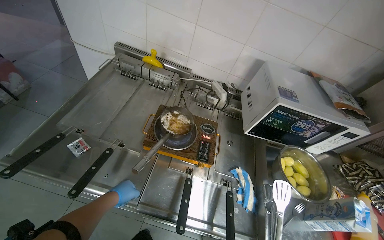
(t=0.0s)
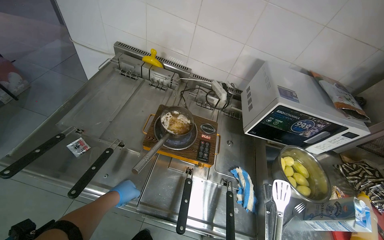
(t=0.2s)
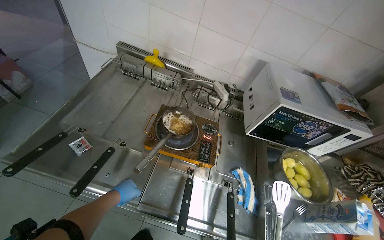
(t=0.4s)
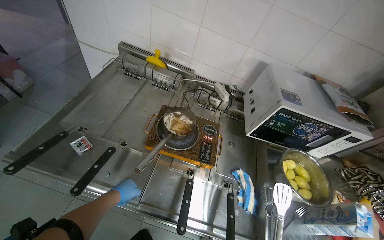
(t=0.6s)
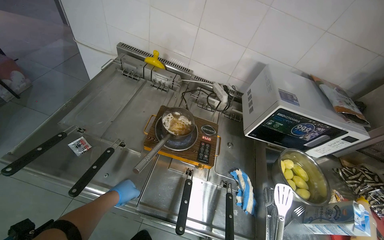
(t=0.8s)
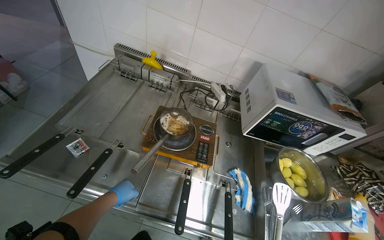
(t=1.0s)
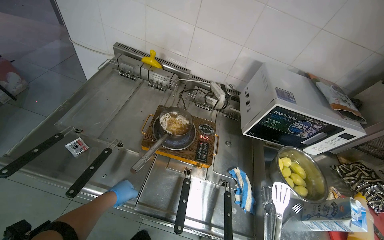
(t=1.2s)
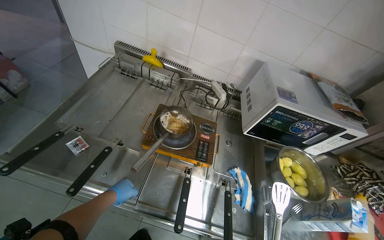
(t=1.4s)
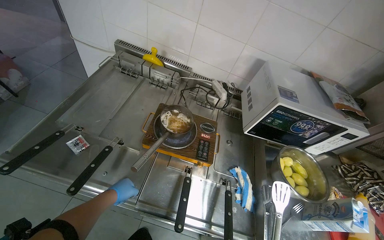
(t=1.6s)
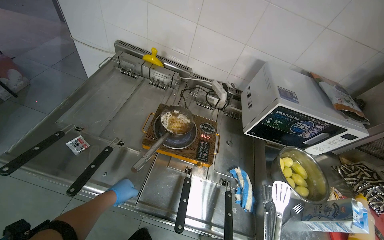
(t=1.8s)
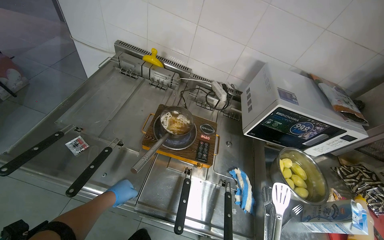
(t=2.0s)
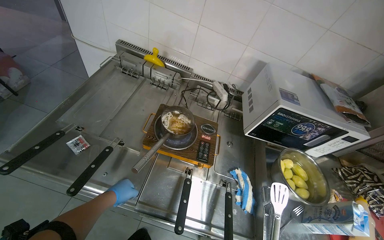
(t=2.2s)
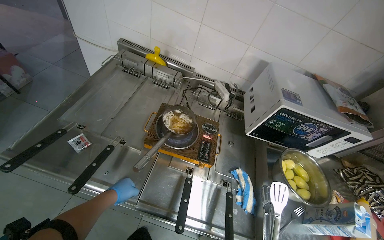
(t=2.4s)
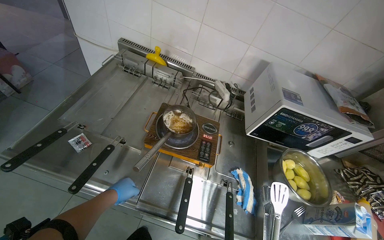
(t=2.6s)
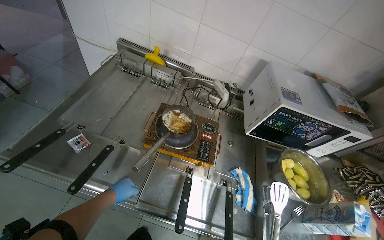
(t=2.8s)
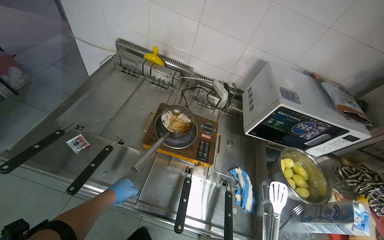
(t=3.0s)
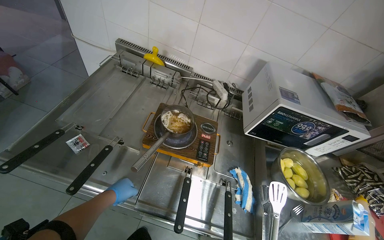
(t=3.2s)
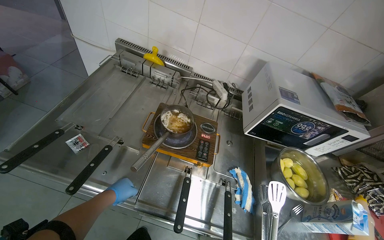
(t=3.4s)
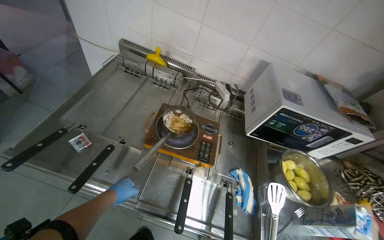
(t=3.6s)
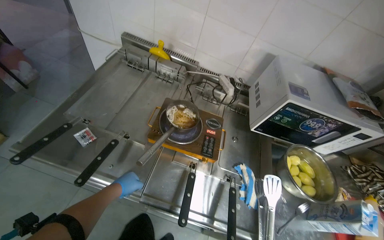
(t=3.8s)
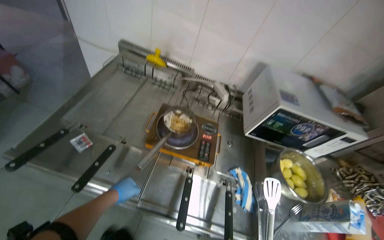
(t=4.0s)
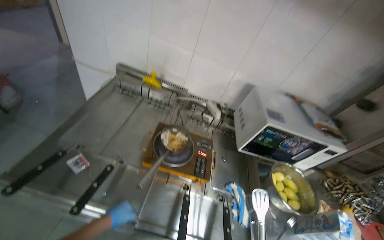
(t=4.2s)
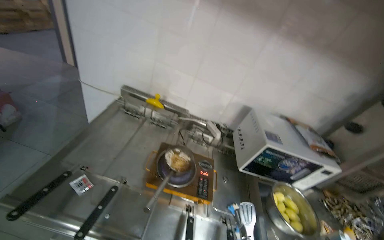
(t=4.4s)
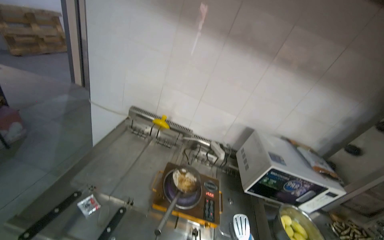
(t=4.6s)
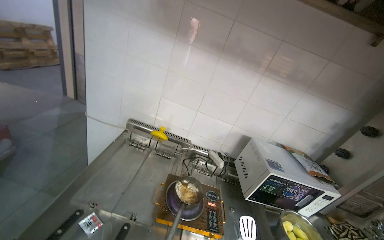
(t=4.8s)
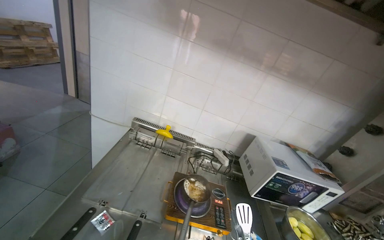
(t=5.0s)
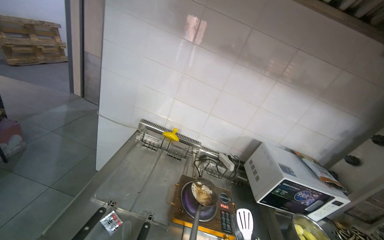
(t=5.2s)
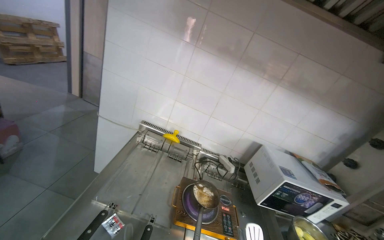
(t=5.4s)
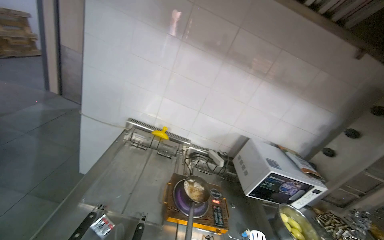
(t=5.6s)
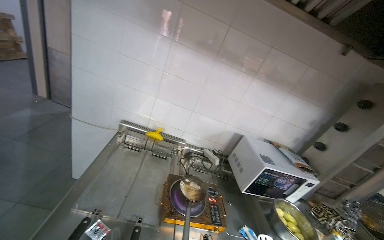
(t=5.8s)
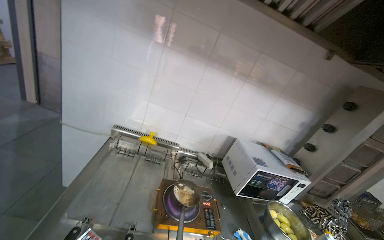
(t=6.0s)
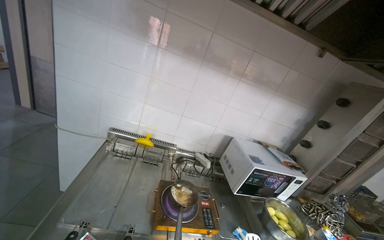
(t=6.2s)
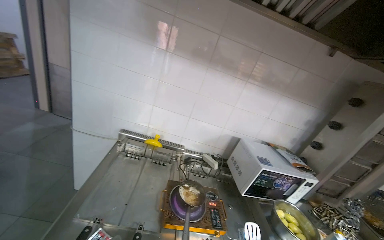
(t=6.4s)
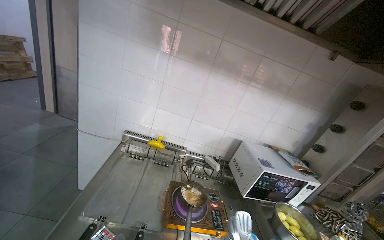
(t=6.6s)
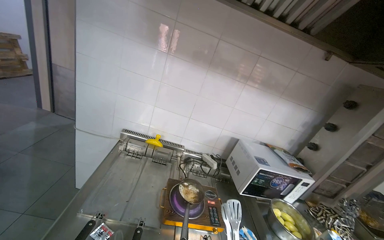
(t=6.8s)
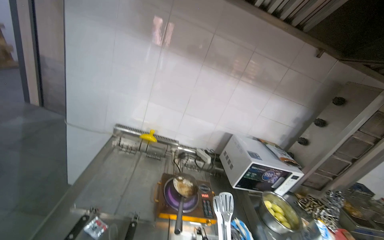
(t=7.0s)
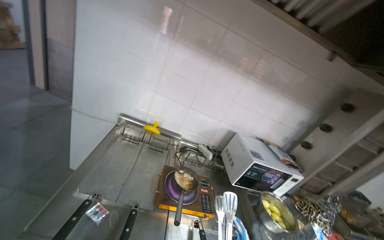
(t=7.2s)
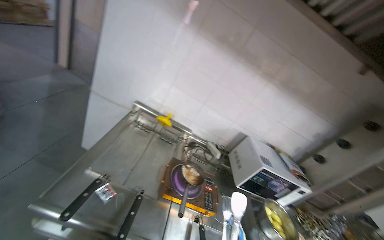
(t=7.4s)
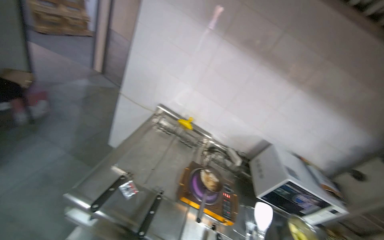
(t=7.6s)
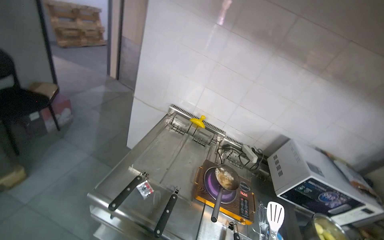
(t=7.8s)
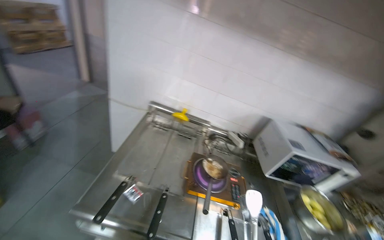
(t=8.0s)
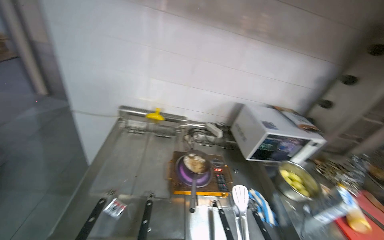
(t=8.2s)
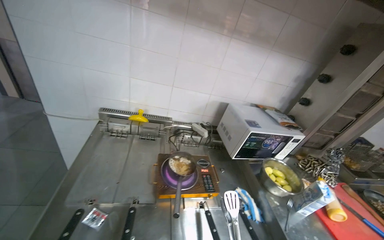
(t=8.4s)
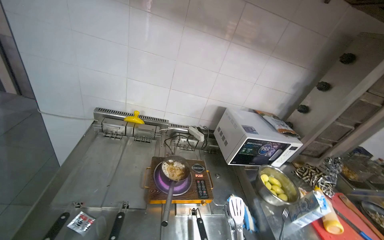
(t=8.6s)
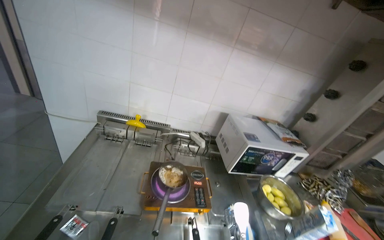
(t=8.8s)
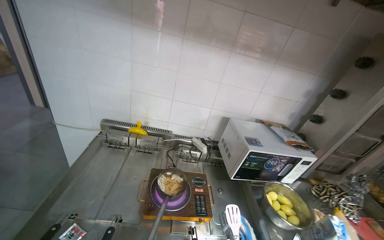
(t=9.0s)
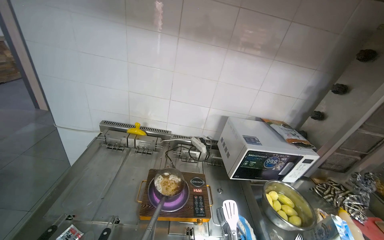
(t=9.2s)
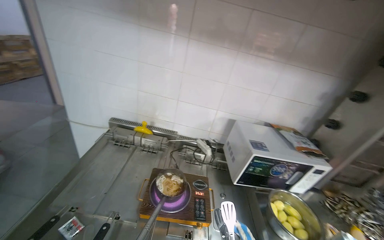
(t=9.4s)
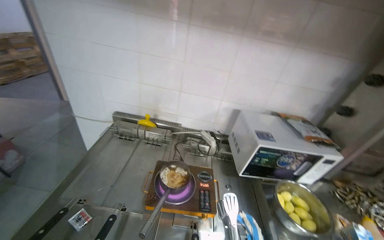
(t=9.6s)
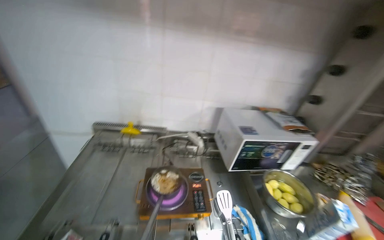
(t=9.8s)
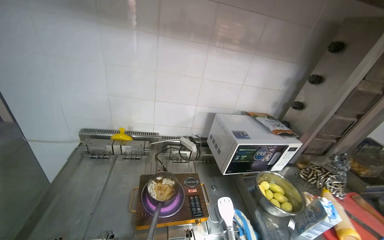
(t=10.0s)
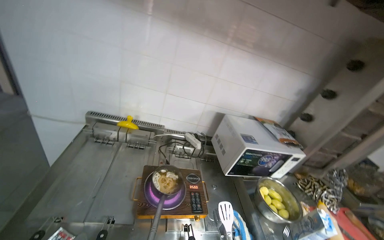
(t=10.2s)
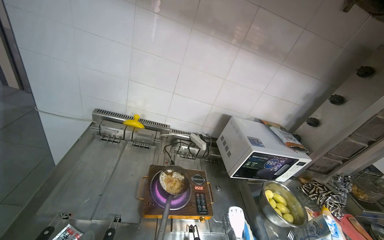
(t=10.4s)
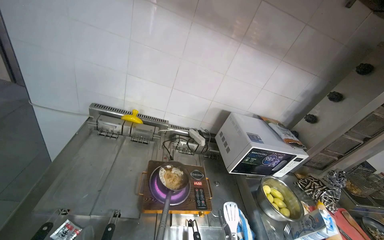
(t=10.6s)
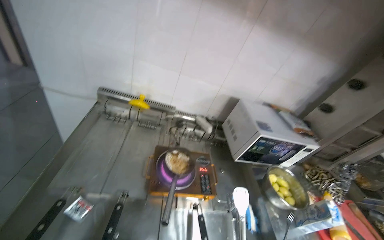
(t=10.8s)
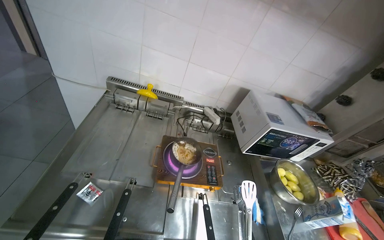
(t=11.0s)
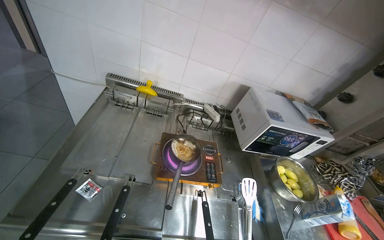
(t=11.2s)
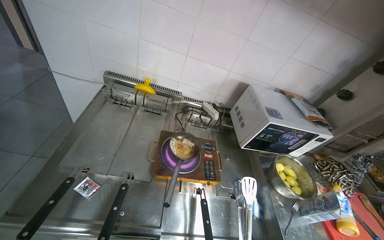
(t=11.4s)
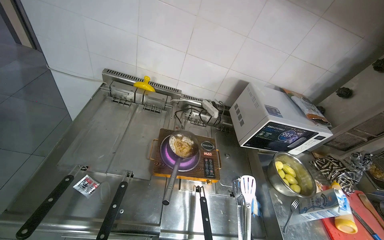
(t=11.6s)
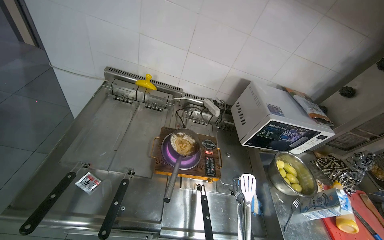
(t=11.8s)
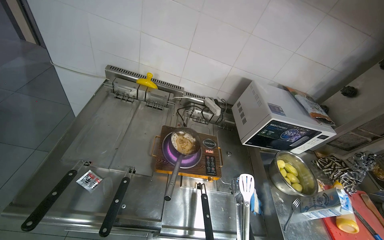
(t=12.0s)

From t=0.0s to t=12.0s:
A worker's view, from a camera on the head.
Job: preparing food.
The whole recording: Peeling carrots and performing other tasks. The worker peels the carrots and performs other tasks in between.
From t=3.0s to t=4.4s: The view tilts approximately 15 degrees upward.
From t=6.0s to t=7.6s: The wearer's head swings about 20 degrees to the left.
From t=10.4s to t=12.0s: The wearer looks roughly 10 degrees further downward.

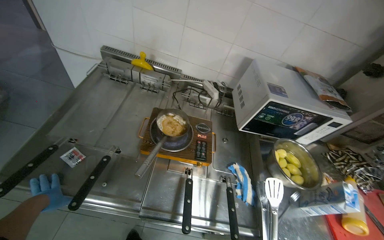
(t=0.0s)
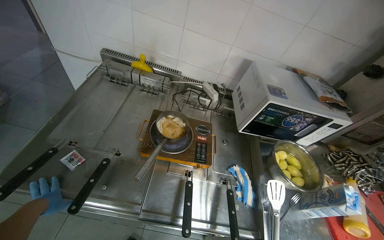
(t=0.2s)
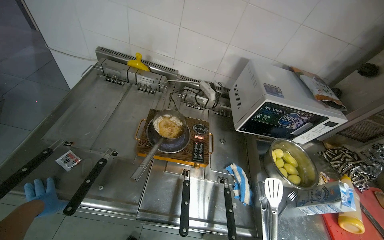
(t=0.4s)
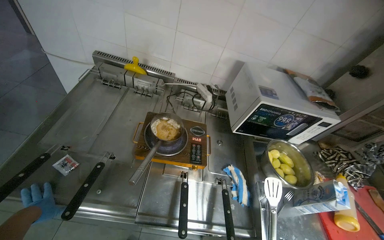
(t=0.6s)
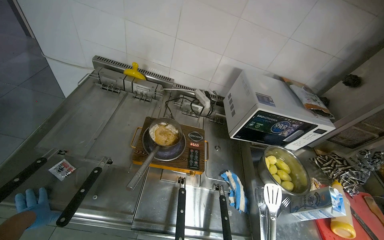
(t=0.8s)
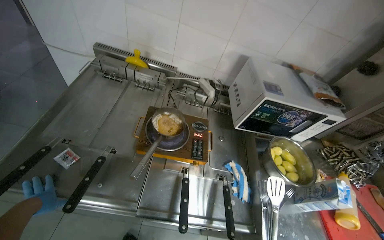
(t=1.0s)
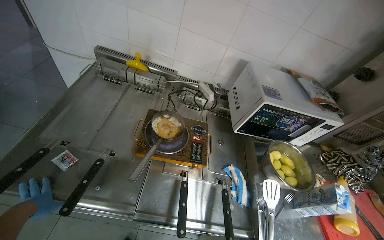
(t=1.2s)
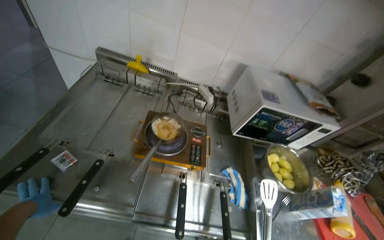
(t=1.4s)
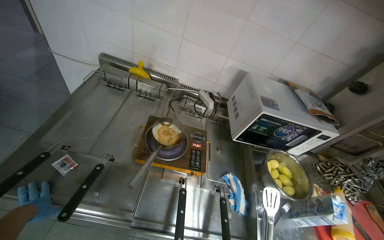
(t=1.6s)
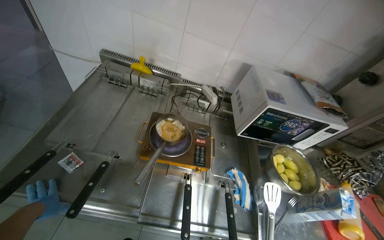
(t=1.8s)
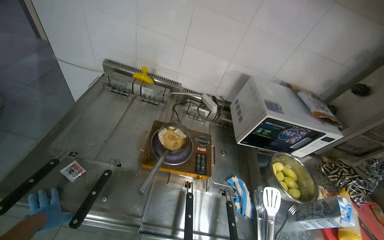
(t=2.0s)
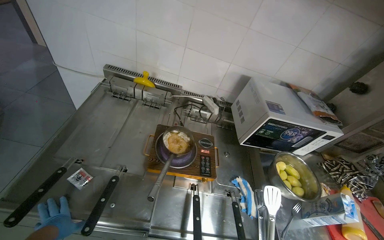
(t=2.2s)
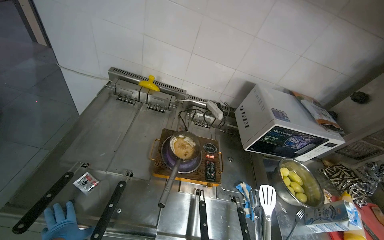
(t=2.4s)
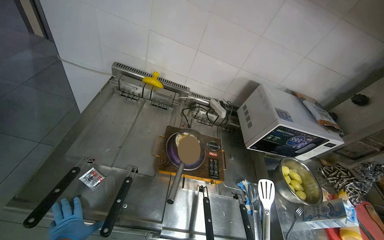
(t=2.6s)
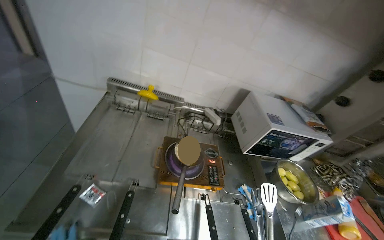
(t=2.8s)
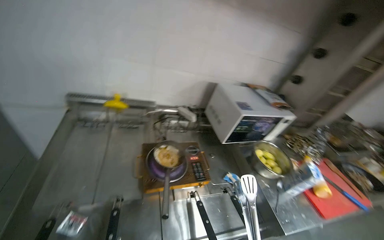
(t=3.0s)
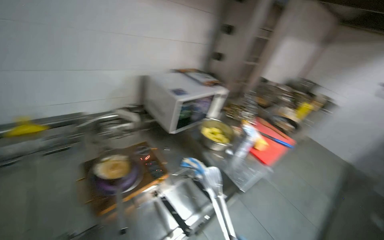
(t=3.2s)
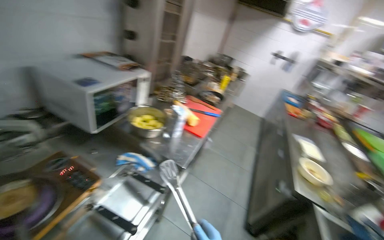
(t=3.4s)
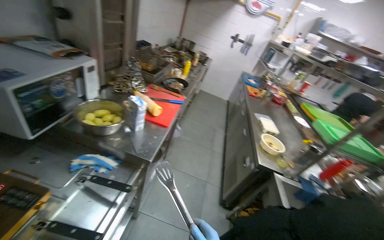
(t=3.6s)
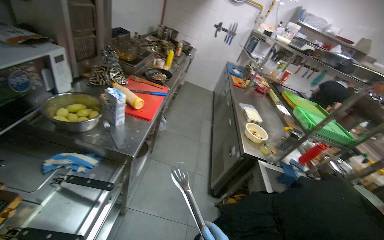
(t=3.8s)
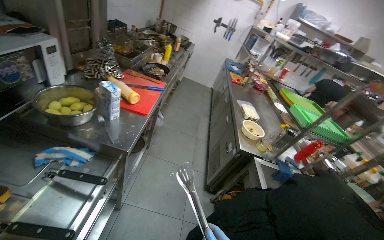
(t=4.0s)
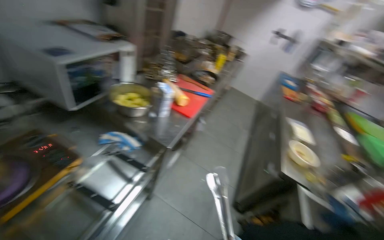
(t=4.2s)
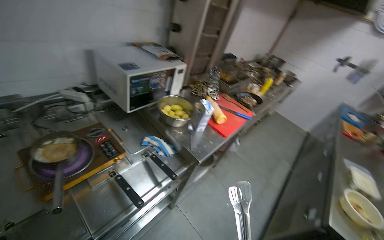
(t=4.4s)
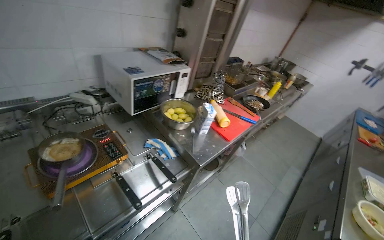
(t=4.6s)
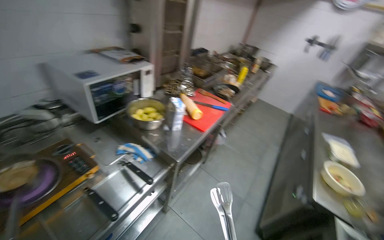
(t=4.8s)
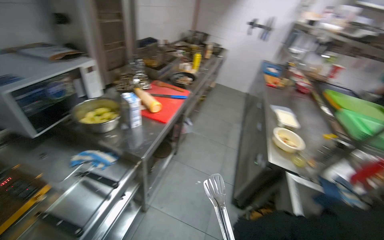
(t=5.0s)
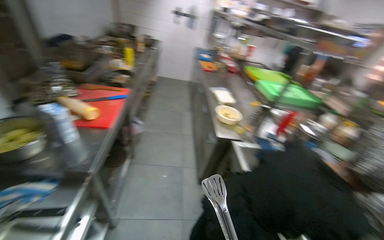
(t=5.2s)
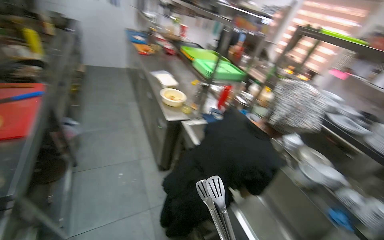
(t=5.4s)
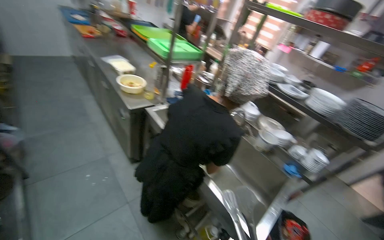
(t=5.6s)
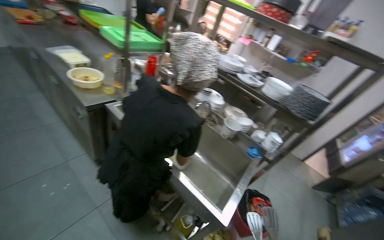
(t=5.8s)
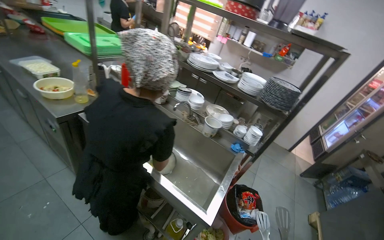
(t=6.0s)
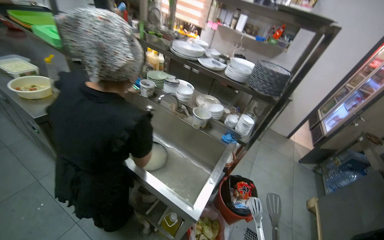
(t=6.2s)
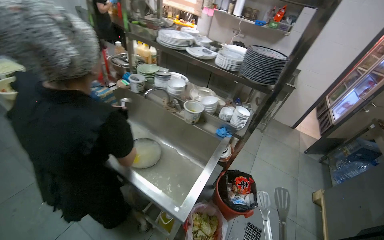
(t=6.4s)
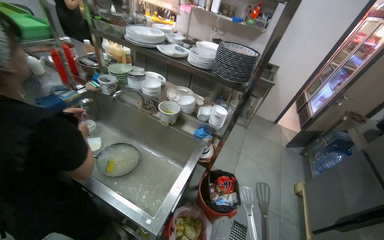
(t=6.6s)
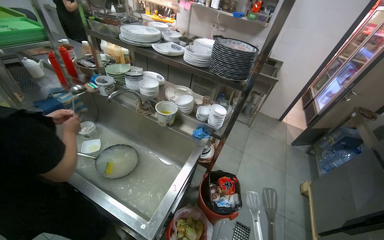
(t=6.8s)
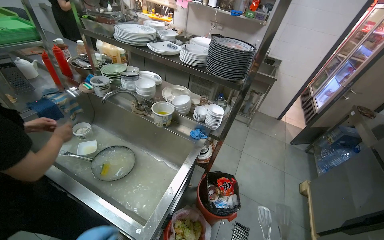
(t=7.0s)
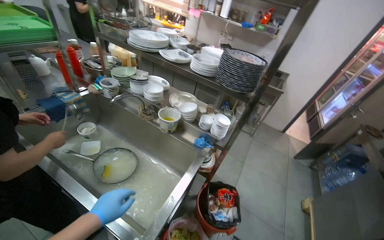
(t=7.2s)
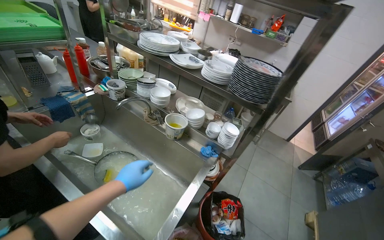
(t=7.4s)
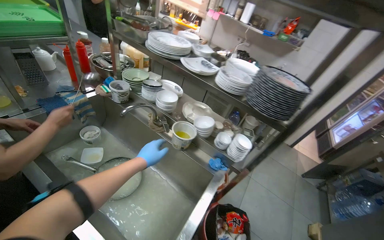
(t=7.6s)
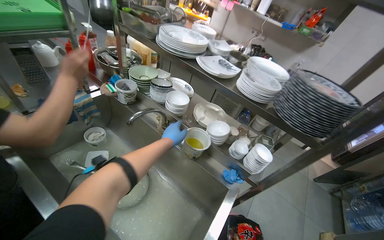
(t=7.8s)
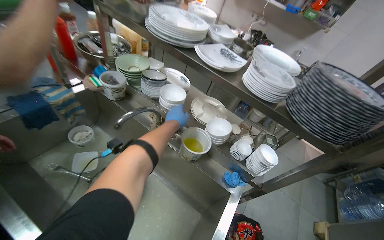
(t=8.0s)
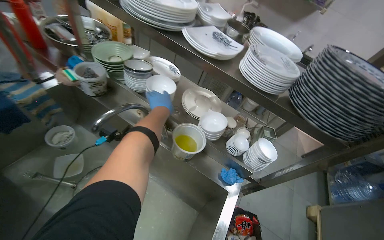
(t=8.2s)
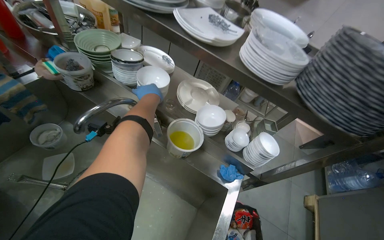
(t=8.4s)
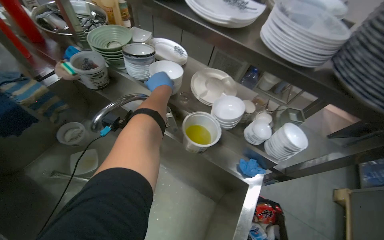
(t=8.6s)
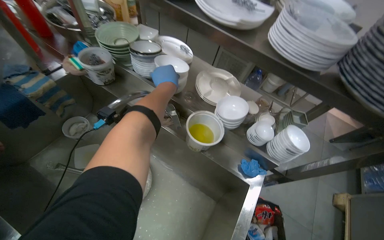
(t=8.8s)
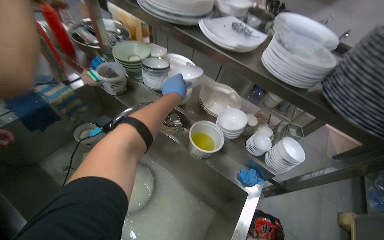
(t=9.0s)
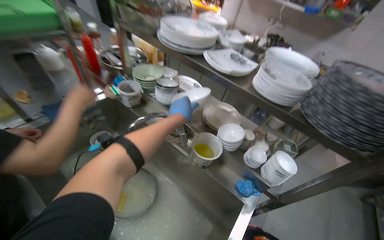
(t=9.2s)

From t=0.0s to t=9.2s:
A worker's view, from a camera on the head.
Job: preparing food.
The whole recording: Peeling carrots and performing other tasks. The worker peels the carrots and performs other tasks in between.
From t=1.6s to t=3.0s: The wearer's head swings roughly 20 degrees to the right.
From t=3.0s to t=4.6s: The head rotates some 30 degrees to the right.
From t=4.6s to t=6.2s: The head travels approximately 40 cm. The head turns to the right by roughly 105 degrees. The view tilts some 20 degrees downward.
From t=7.6s to t=9.2s: The left hand moves up the picture, some 25 cm.
